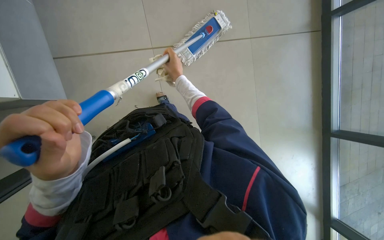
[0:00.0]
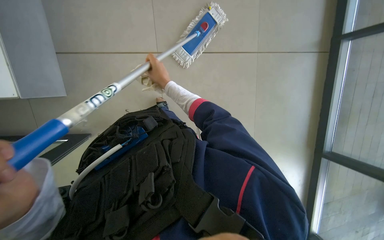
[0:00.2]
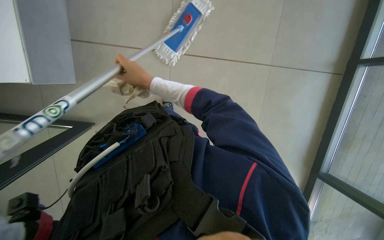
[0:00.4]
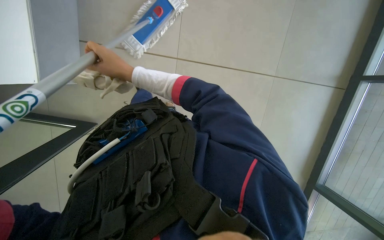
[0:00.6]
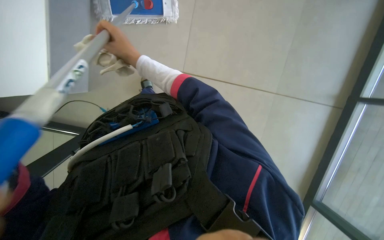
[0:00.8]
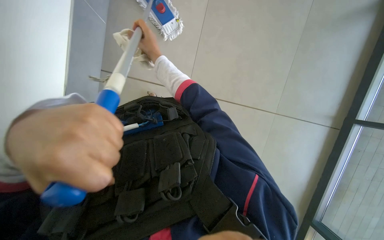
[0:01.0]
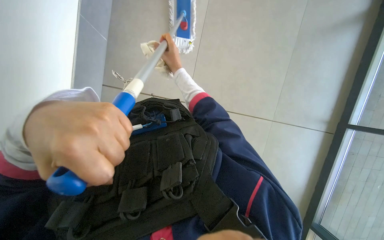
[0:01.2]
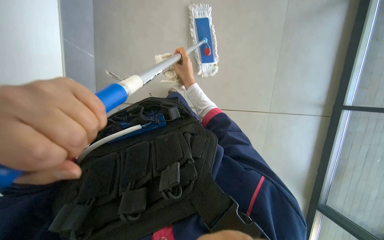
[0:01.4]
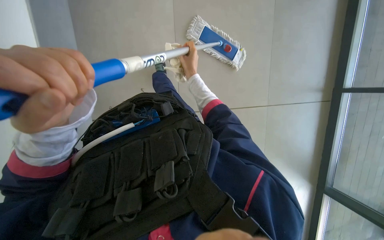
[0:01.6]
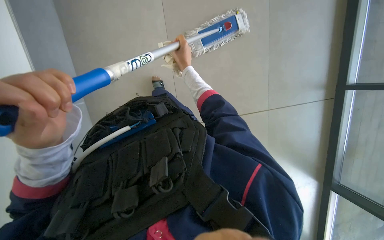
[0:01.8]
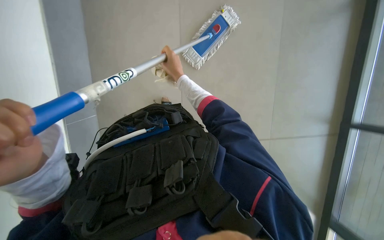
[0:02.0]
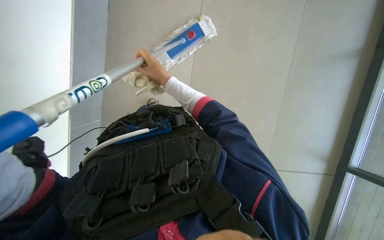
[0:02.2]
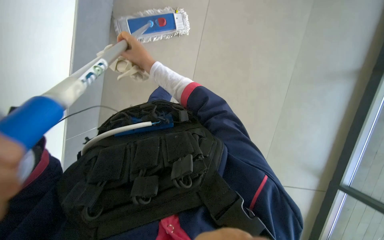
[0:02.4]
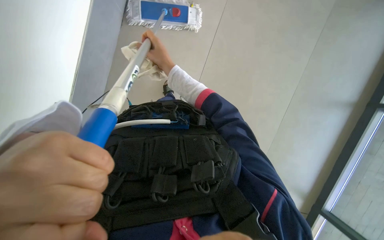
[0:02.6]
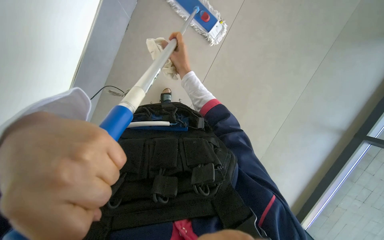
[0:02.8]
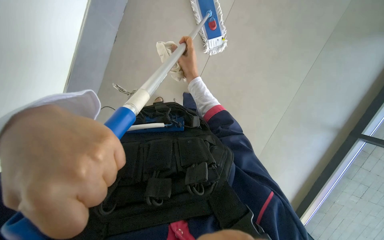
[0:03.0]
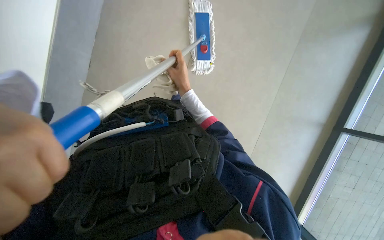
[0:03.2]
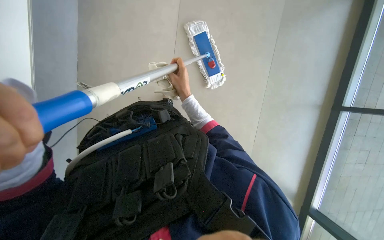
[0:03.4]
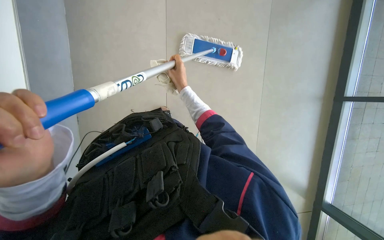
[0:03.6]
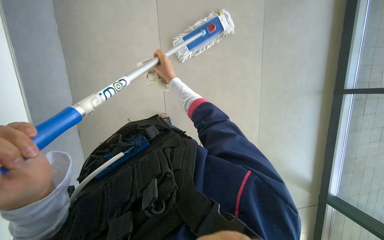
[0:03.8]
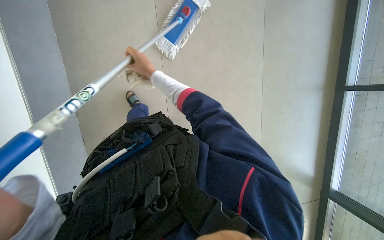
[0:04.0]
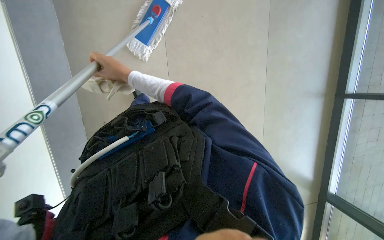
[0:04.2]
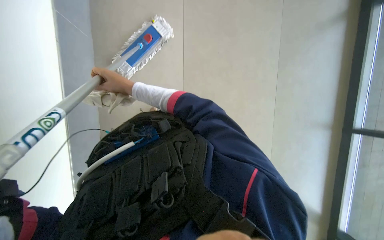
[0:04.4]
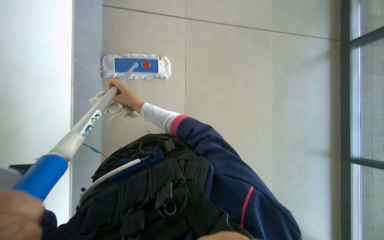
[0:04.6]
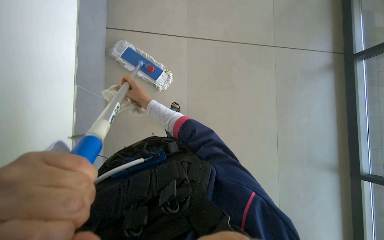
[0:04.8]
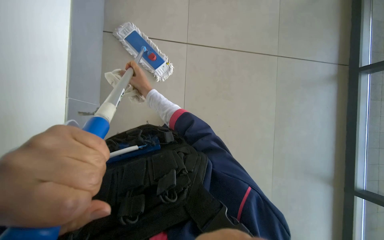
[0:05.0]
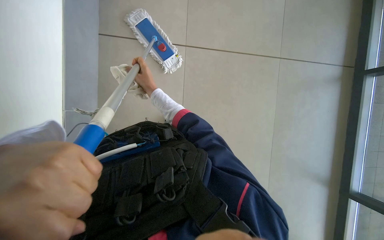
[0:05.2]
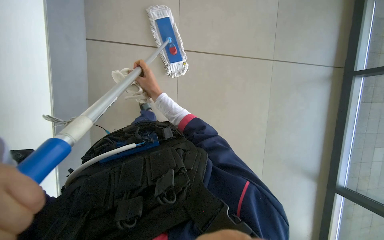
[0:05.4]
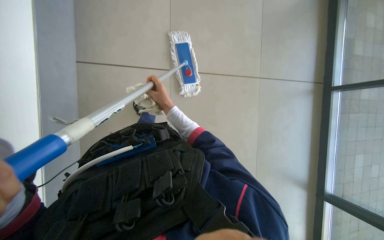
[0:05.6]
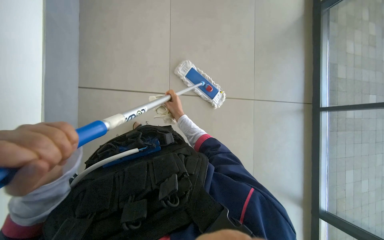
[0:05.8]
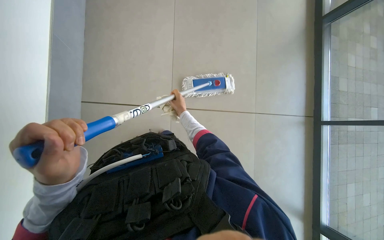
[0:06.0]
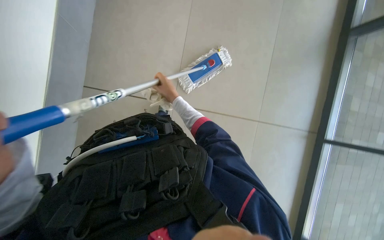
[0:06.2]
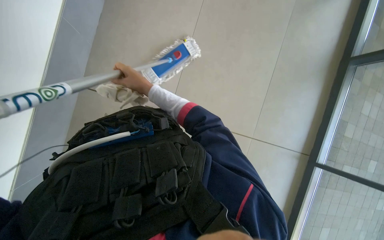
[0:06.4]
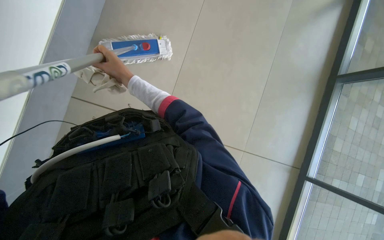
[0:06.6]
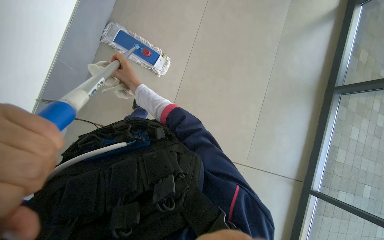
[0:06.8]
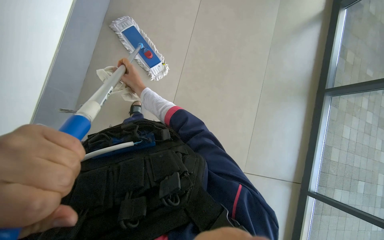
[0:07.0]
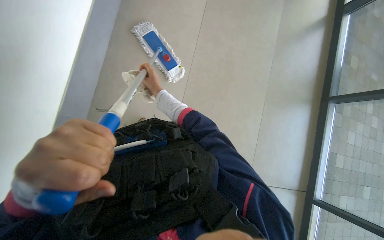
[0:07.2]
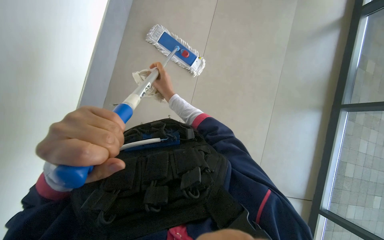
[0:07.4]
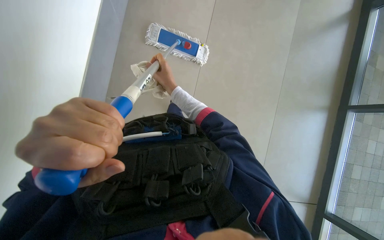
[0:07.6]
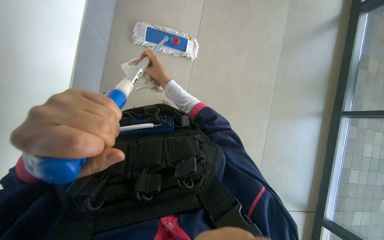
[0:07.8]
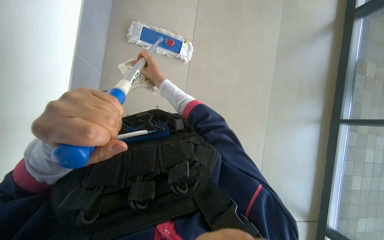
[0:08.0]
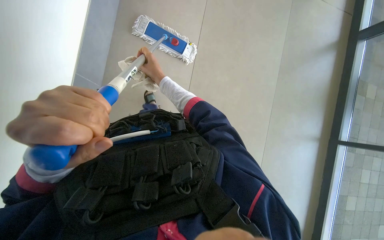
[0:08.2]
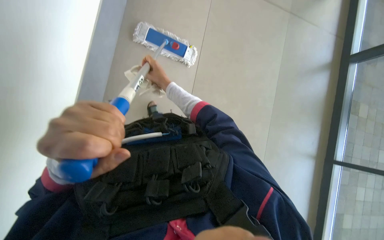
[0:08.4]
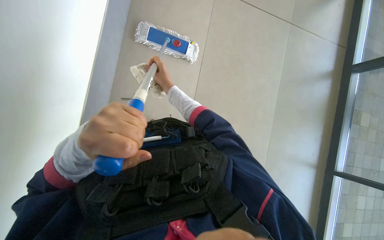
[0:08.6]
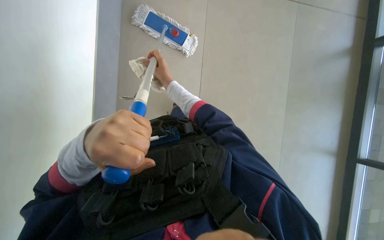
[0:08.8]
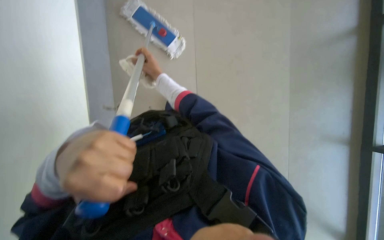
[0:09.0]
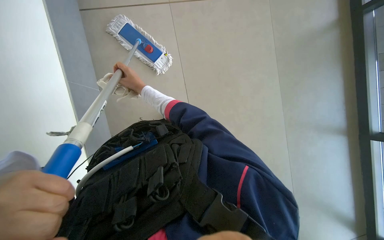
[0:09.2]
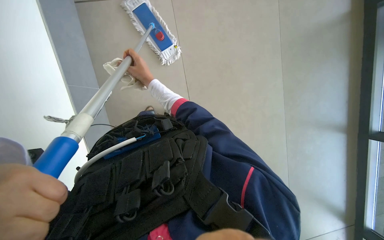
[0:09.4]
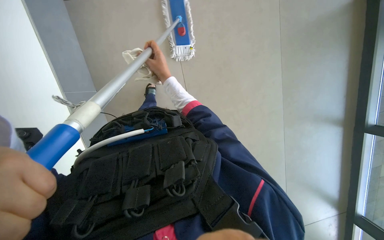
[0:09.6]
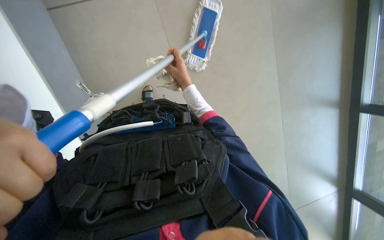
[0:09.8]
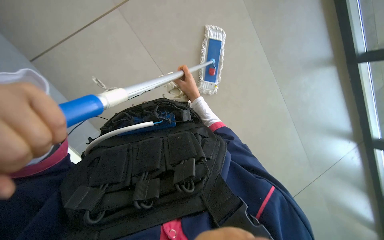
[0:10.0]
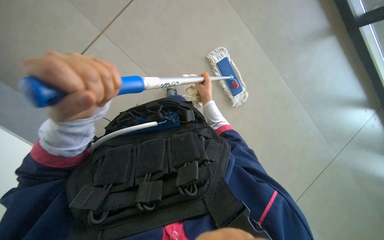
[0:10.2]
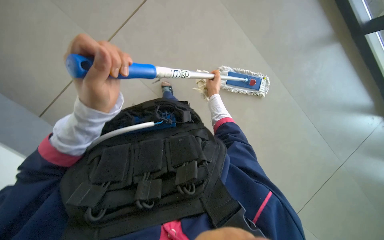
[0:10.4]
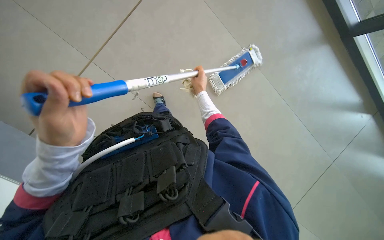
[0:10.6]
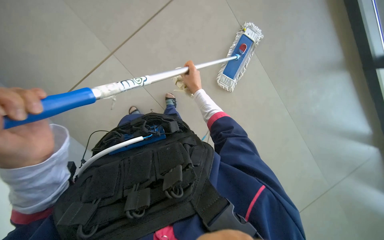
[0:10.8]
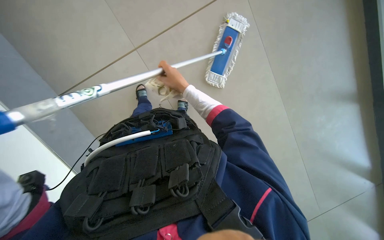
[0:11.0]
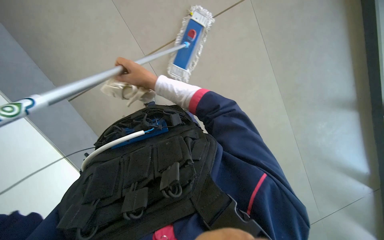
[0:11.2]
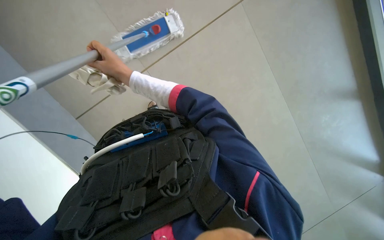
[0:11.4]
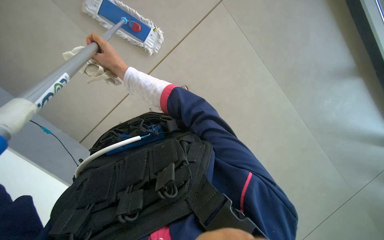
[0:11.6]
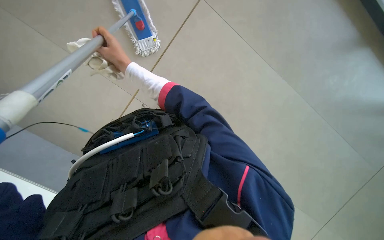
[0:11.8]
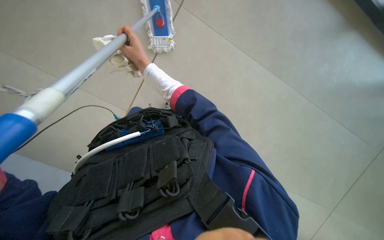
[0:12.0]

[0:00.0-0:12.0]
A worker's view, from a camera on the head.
Job: mopping floor.
The whole recording: Mopping elevator floor. The worker mops the tiled floor inside the elevator.
0:01.6 to 0:03.0: The right hand goes to the left and returns, about 15 cm each way.
0:03.0 to 0:04.4: The right hand moves to the left, approximately 15 cm.
0:04.4 to 0:06.0: The view tilts about 20 degrees upward. The right hand goes about 20 cm to the right.
0:06.0 to 0:07.6: The right hand shifts roughly 30 cm nearer to the camera and up the picture.
0:07.6 to 0:09.0: The right hand goes nearer and farther, some 10 cm each way, reversing 2 times.
0:09.0 to 0:10.4: The right hand travels to the right by approximately 15 cm.
0:10.4 to 0:12.0: The right hand is displaced to the left and nearer to the camera by roughly 25 cm.

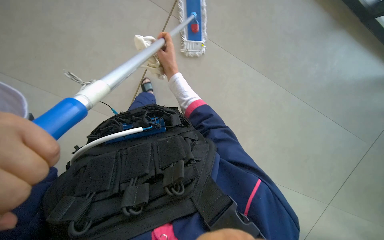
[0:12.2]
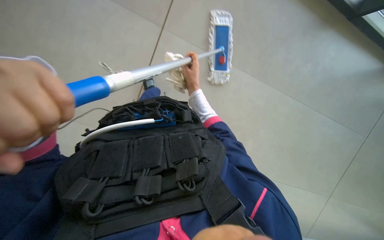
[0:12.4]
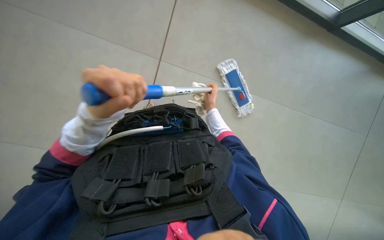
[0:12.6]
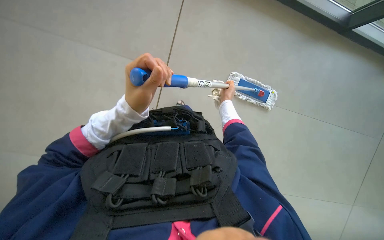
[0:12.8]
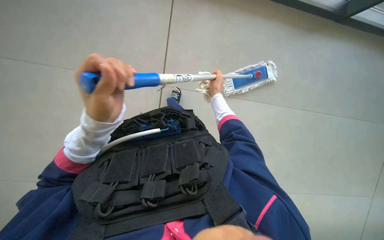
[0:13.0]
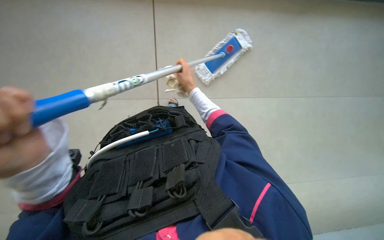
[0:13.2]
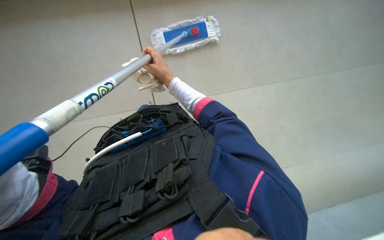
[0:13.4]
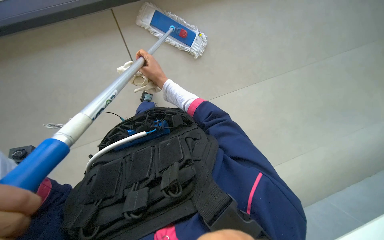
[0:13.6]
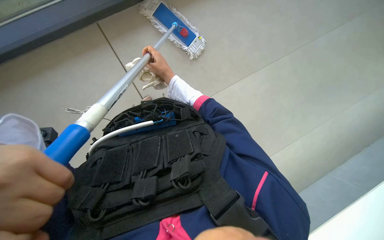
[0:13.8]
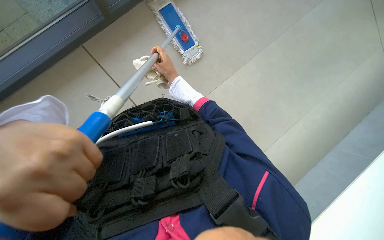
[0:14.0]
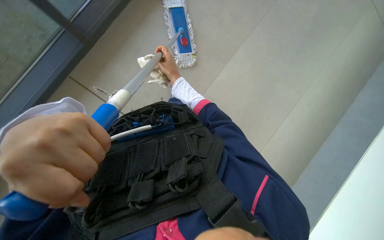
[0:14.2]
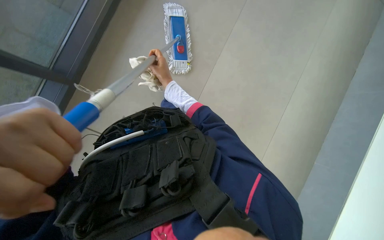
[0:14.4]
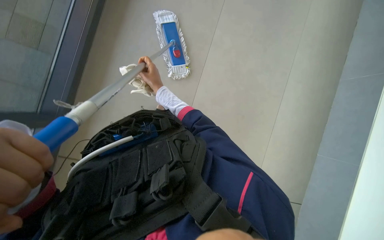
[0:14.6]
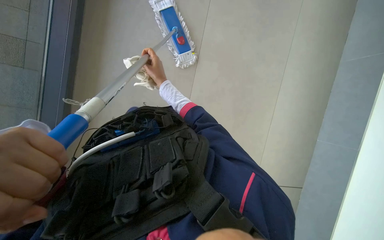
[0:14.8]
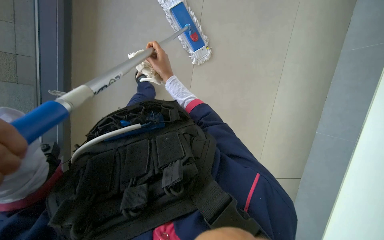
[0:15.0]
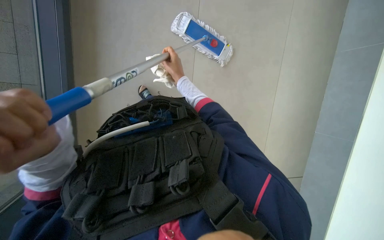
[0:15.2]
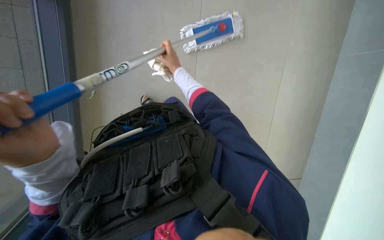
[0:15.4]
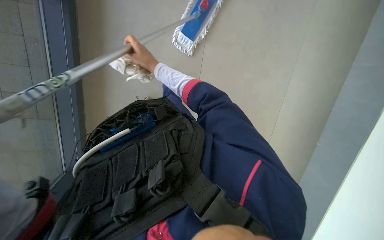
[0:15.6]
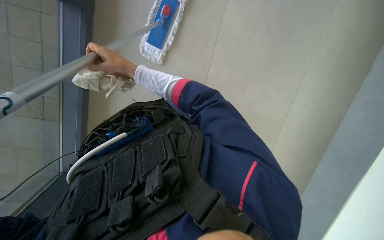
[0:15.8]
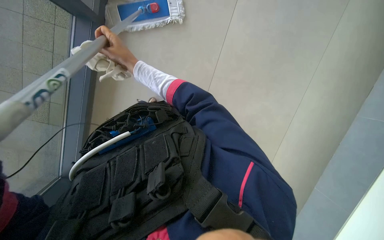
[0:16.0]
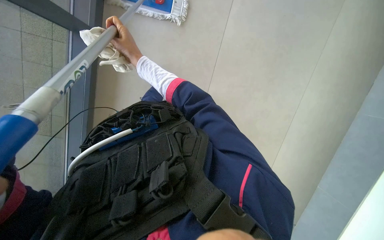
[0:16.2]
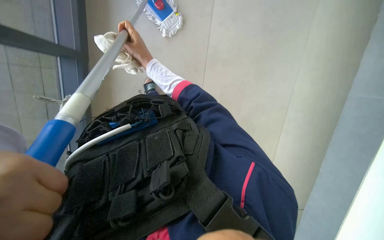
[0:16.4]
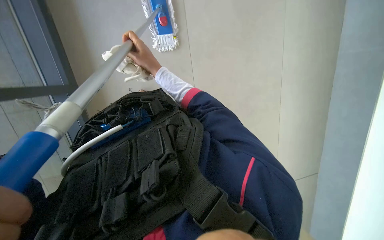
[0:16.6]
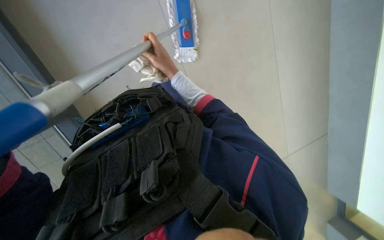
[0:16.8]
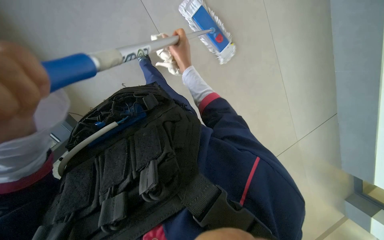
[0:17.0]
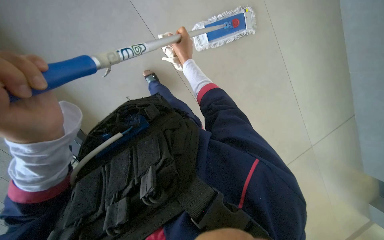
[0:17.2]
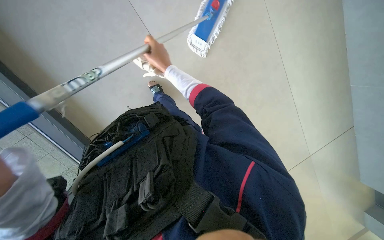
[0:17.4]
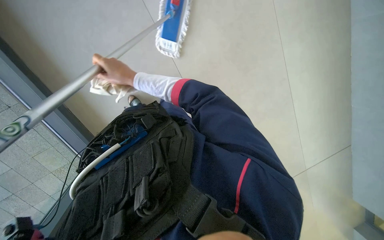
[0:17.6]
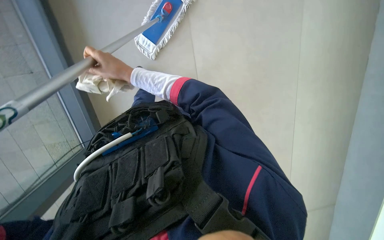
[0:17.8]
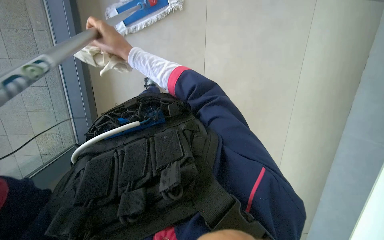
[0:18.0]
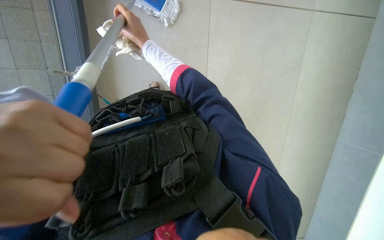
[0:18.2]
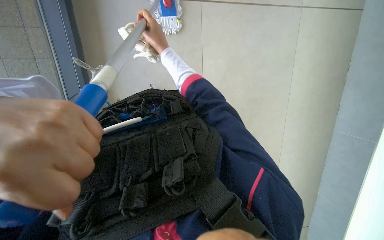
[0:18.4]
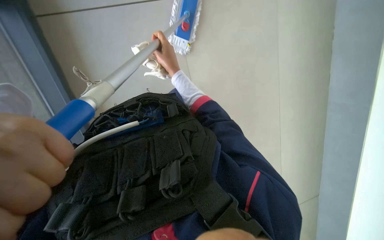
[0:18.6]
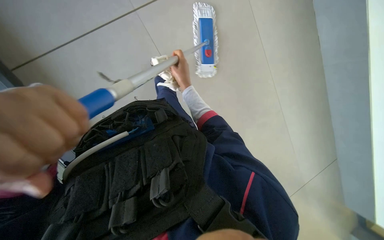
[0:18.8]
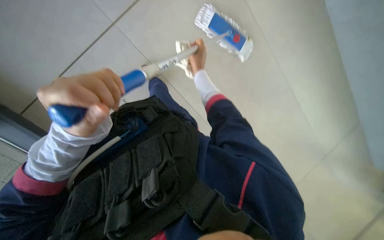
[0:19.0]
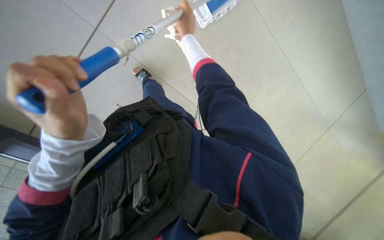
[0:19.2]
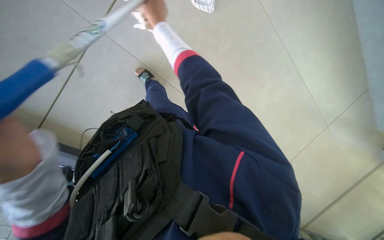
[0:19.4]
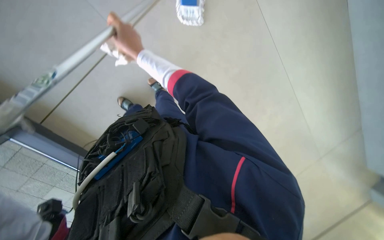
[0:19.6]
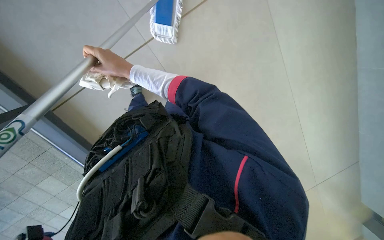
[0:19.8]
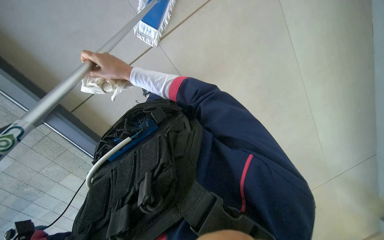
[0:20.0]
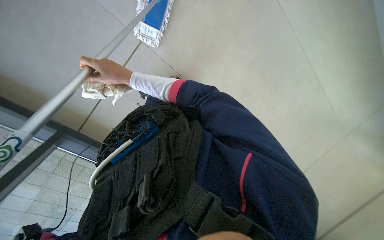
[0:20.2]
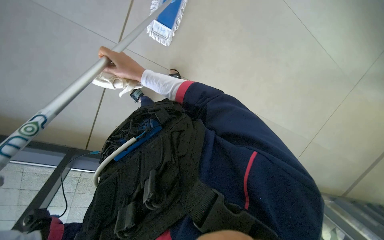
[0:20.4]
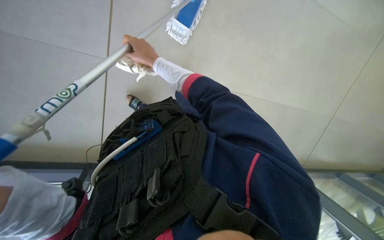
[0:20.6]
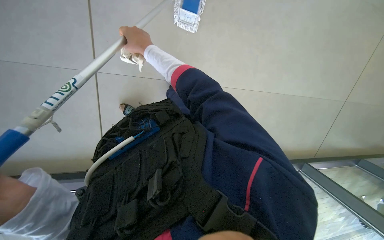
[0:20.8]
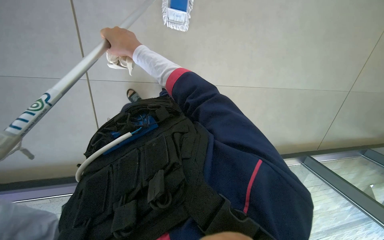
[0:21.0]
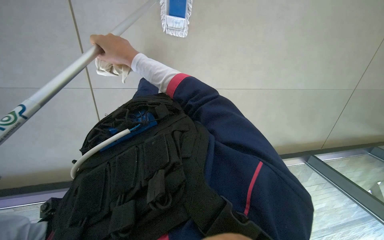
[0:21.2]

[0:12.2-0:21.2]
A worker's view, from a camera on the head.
Job: mopping floor.
The whole recording: Mopping elevator floor. The worker mops the tiled floor inside the elevator.
0:12.2 to 0:13.8: The right hand reaches about 10 cm to the right, then returns.
0:16.6 to 0:18.2: The right hand shifts some 10 cm up the picture, and goes to the right and returns, some 10 cm each way.
0:18.2 to 0:19.8: The right hand reaches approximately 25 cm to the right, then returns.
0:19.8 to 0:21.2: The right hand travels nearer to the camera by roughly 15 cm.
